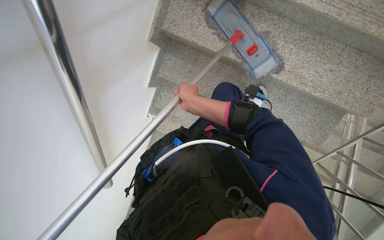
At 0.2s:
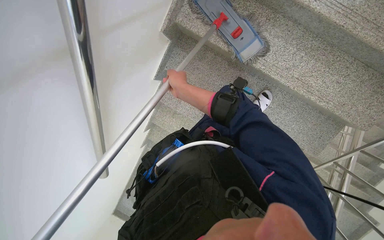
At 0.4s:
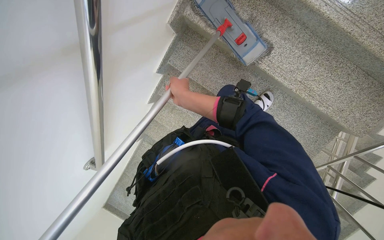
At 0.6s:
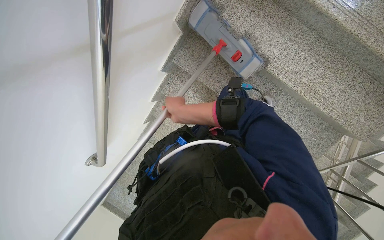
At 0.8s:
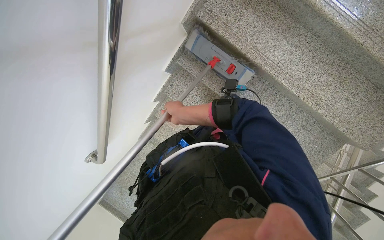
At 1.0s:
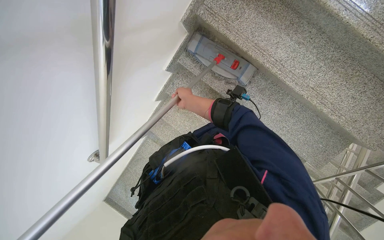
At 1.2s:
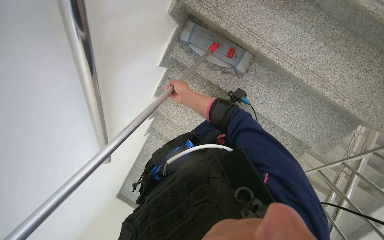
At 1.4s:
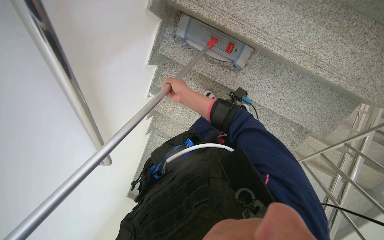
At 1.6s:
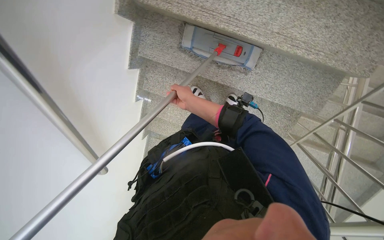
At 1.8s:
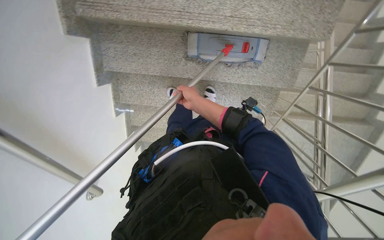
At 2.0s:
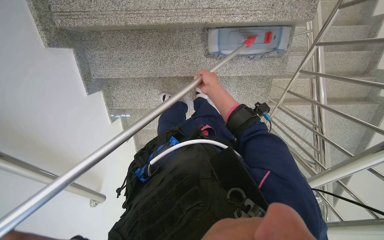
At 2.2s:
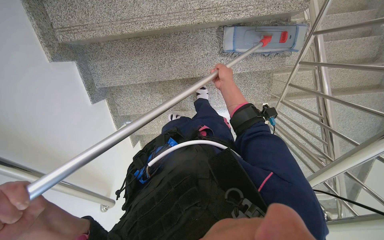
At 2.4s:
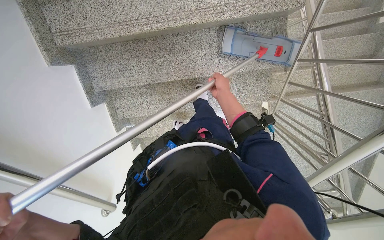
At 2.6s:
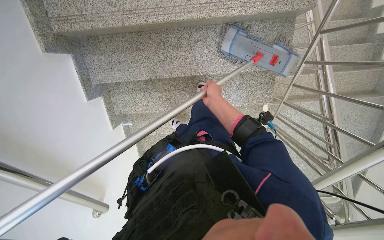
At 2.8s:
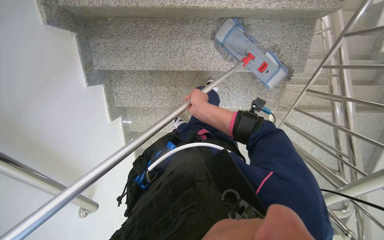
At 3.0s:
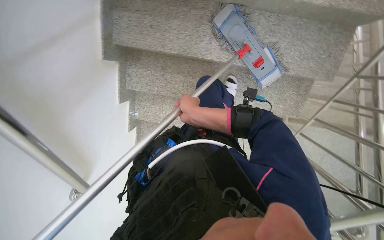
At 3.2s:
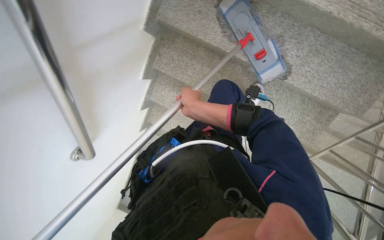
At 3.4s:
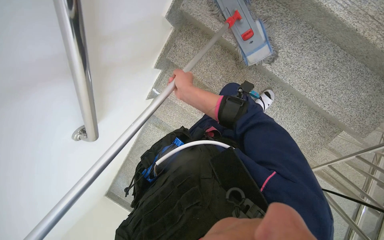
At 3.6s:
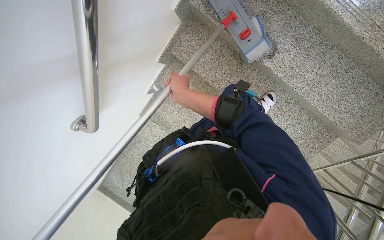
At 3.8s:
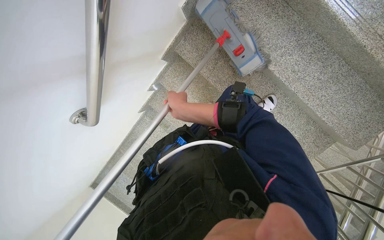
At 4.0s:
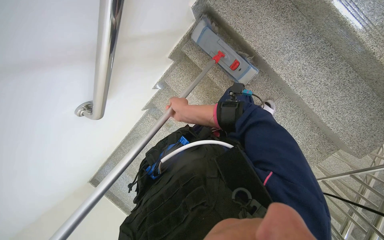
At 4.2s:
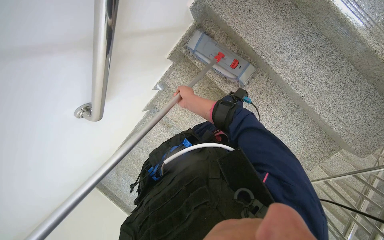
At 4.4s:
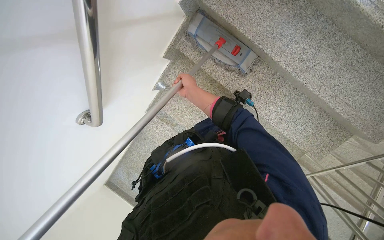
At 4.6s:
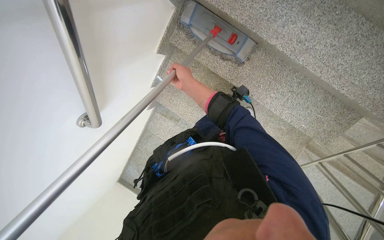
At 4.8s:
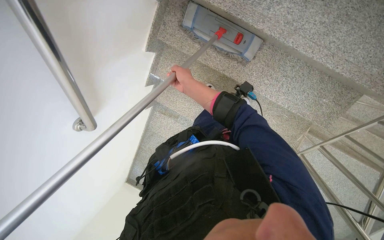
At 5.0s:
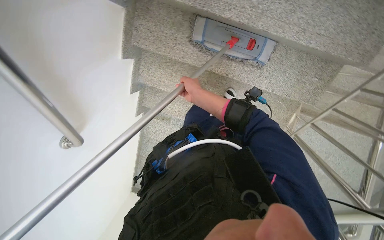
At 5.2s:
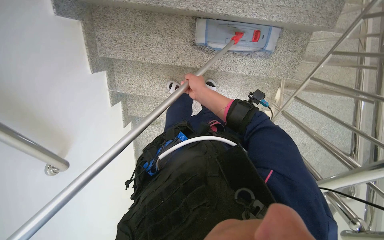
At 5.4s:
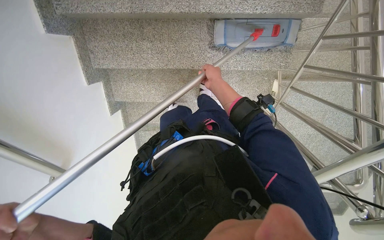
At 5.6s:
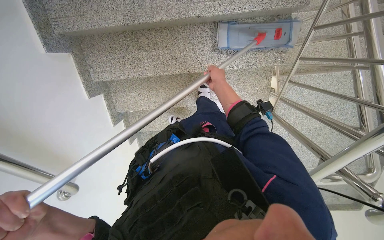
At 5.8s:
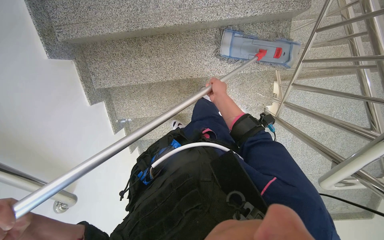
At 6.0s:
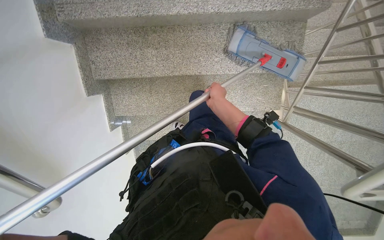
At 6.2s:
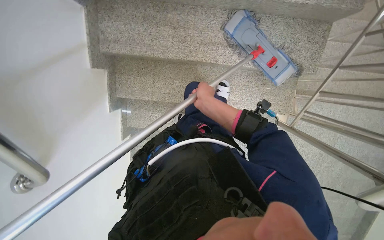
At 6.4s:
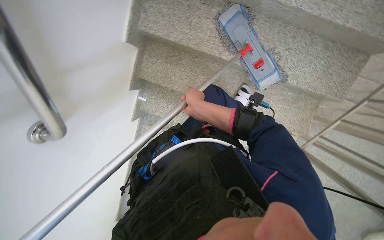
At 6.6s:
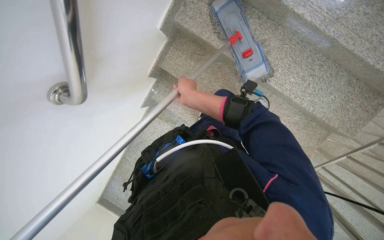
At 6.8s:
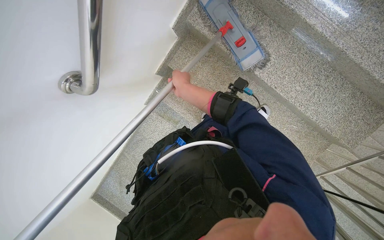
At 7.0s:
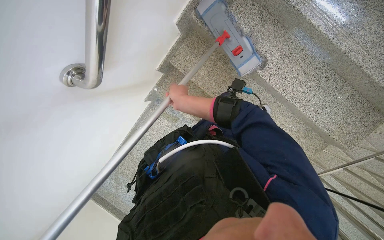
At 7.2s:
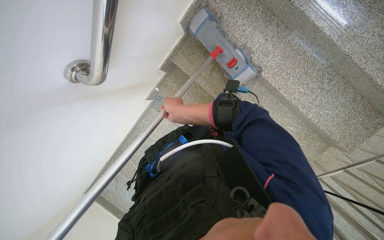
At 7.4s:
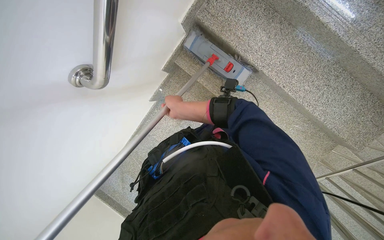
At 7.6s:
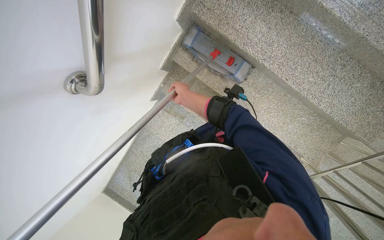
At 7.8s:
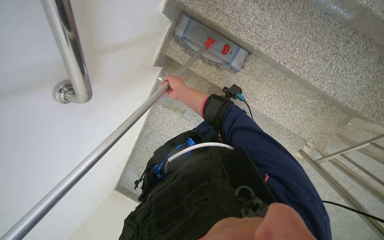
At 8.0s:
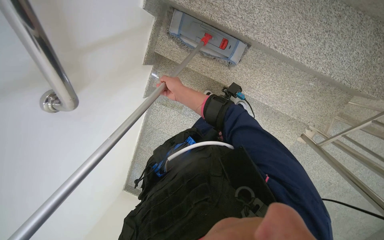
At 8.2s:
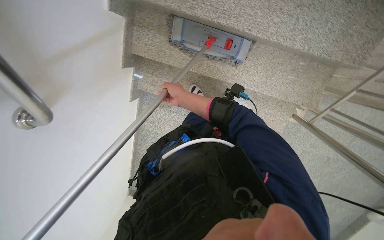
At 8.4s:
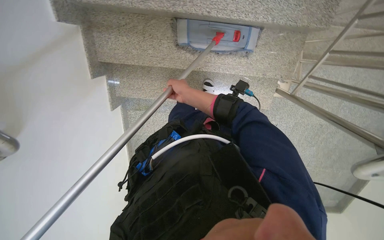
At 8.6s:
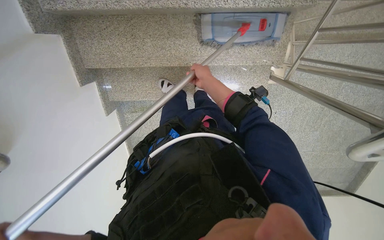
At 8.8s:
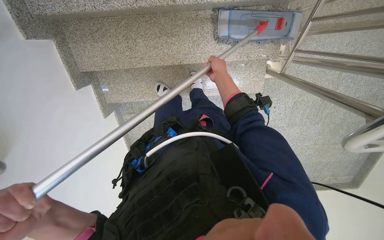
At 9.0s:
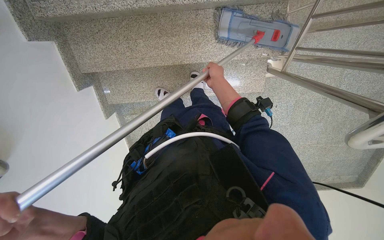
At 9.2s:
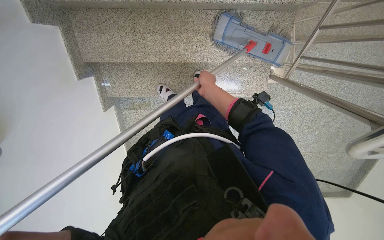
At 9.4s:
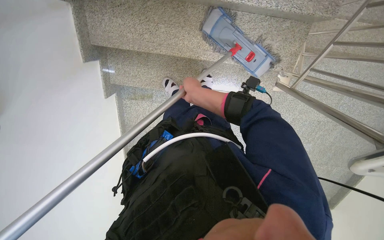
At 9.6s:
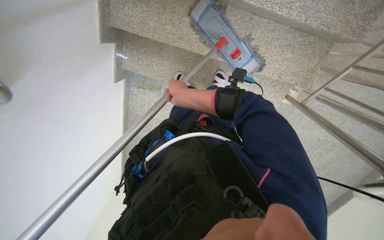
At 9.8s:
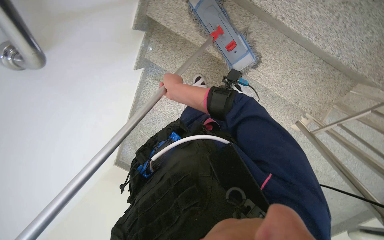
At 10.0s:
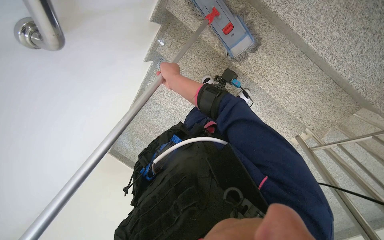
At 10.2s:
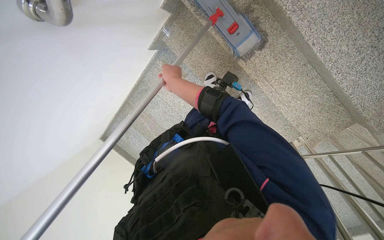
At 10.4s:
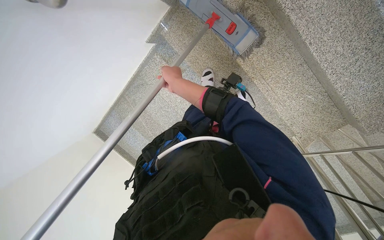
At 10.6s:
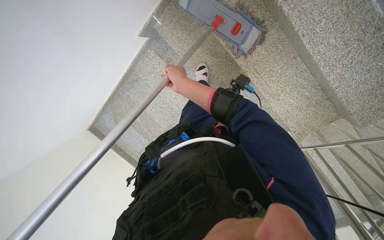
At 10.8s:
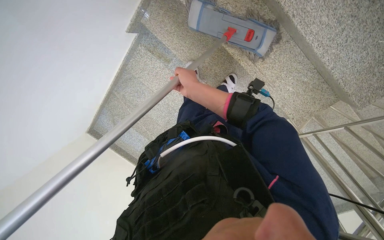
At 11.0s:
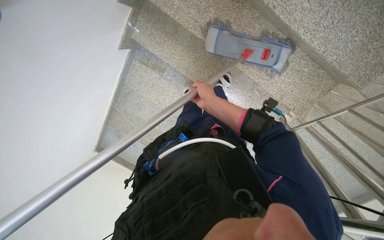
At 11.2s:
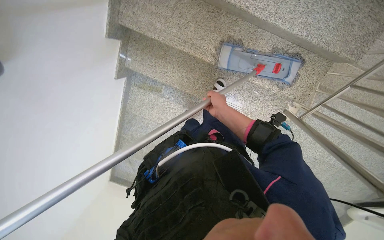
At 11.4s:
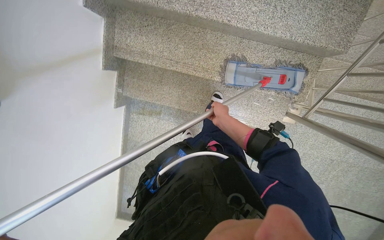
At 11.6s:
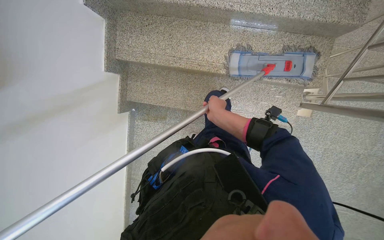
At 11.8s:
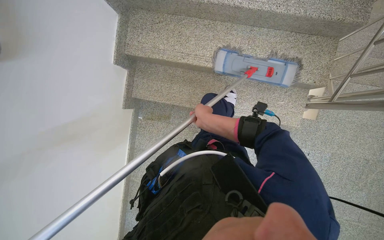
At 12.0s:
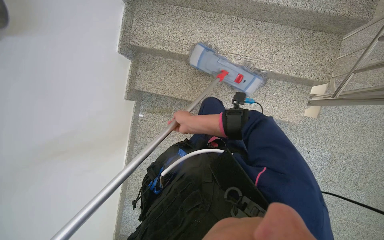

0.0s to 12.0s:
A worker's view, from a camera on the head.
Job: mopping floor.
The whole recording: Mopping staircase floor. The worker cleans and reattaches the mop head to continue mopping the staircase floor.
0.0s to 1.6s: The right hand travels farther from the camera by some 15 cm.
3.0s to 4.4s: The scene rotates clockwise by roughly 30 degrees.
4.4s to 6.0s: The scene rotates counterclockwise by approximately 40 degrees.
6.0s to 7.6s: Everything in view rotates about 40 degrees clockwise.
7.6s to 9.0s: The scene rotates counterclockwise by roughly 40 degrees.
9.0s to 10.4s: The camera is carried approximately 40 cm. The scene turns about 50 degrees clockwise in the picture.
10.4s to 12.0s: The wearer looks some 20 degrees further upward. Everything in view rotates about 35 degrees counterclockwise.

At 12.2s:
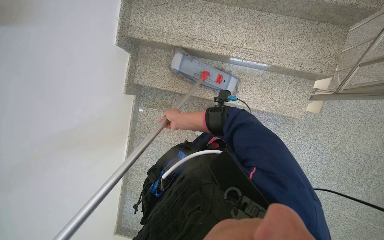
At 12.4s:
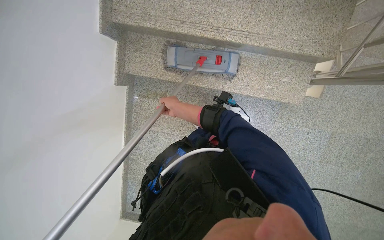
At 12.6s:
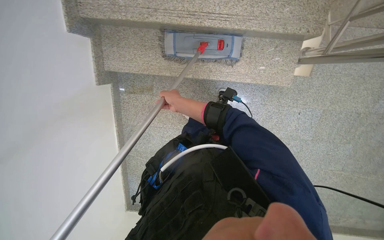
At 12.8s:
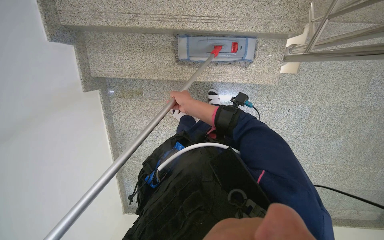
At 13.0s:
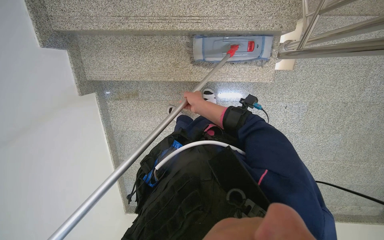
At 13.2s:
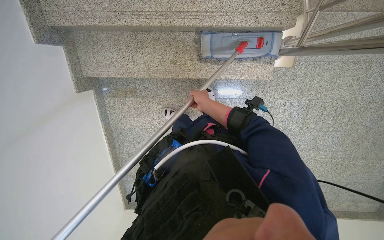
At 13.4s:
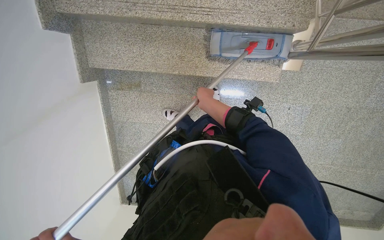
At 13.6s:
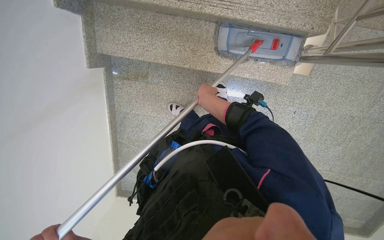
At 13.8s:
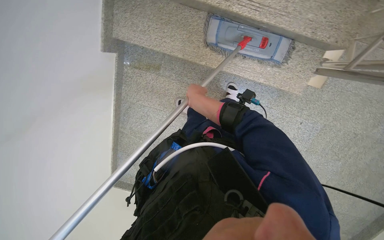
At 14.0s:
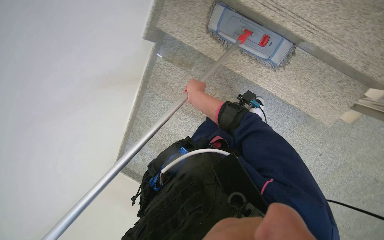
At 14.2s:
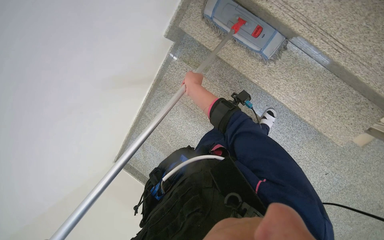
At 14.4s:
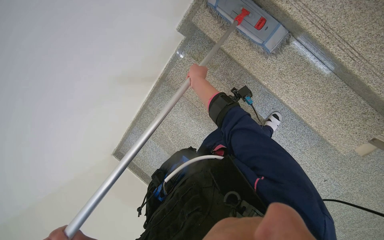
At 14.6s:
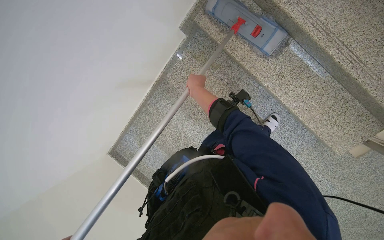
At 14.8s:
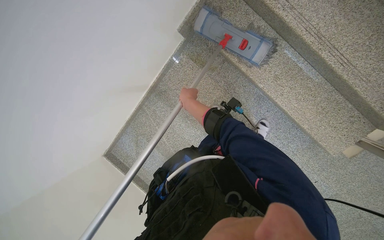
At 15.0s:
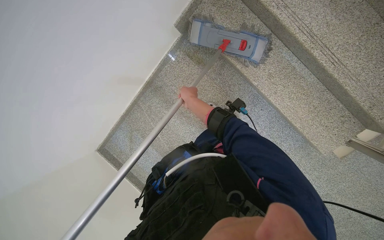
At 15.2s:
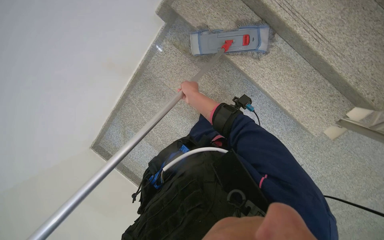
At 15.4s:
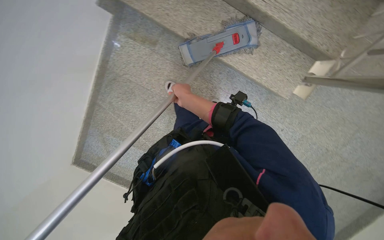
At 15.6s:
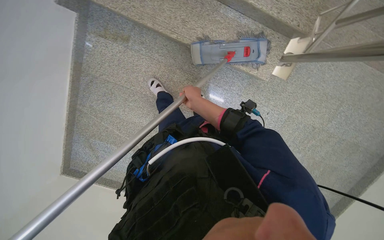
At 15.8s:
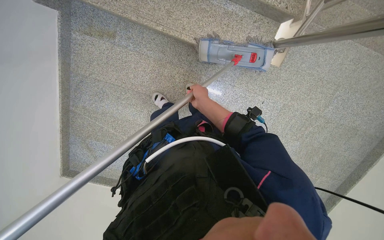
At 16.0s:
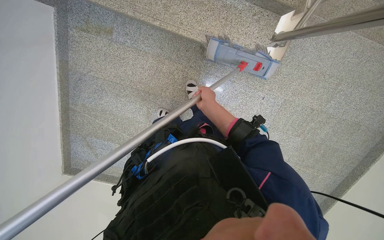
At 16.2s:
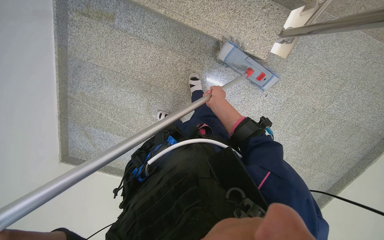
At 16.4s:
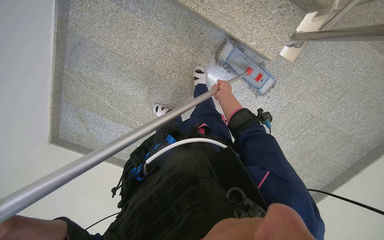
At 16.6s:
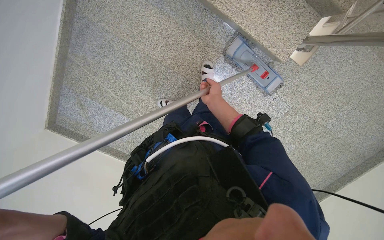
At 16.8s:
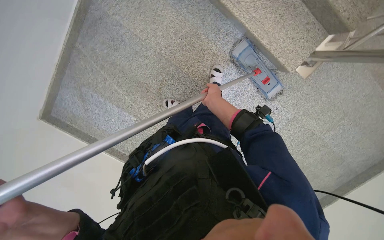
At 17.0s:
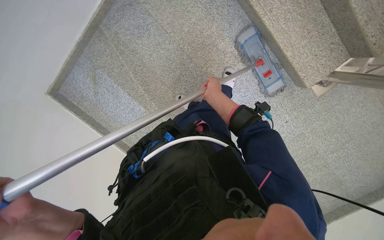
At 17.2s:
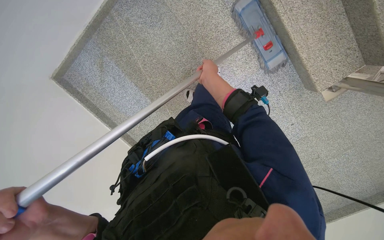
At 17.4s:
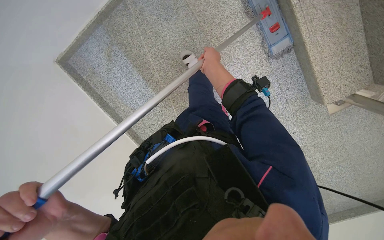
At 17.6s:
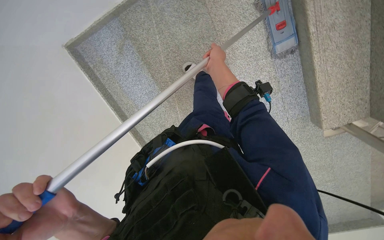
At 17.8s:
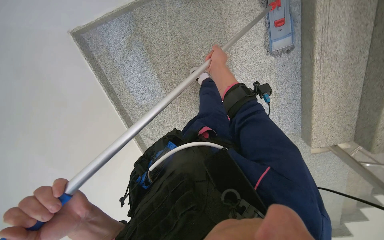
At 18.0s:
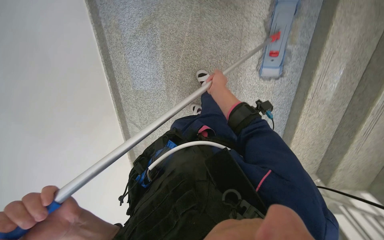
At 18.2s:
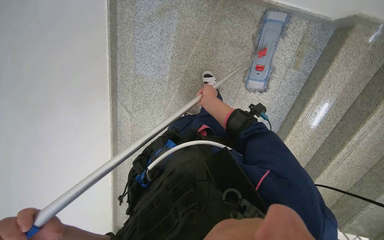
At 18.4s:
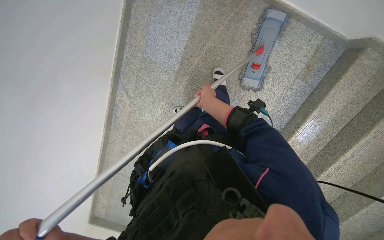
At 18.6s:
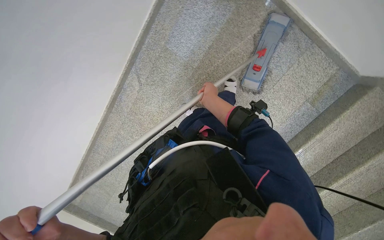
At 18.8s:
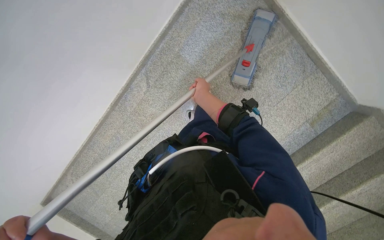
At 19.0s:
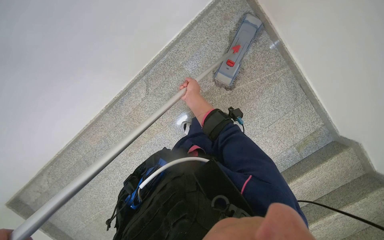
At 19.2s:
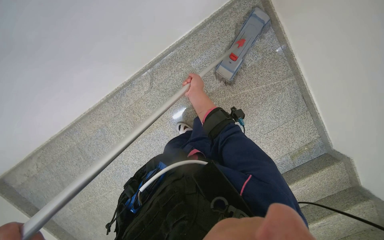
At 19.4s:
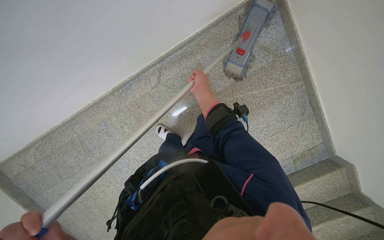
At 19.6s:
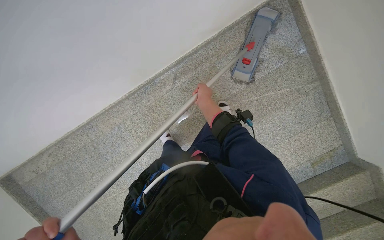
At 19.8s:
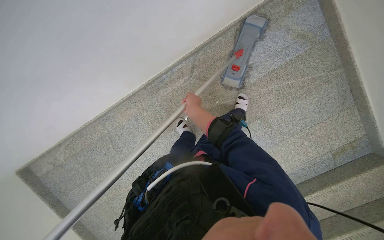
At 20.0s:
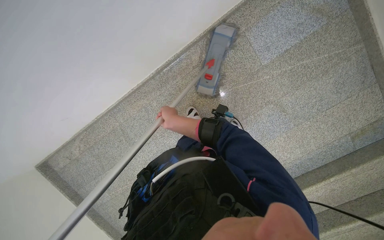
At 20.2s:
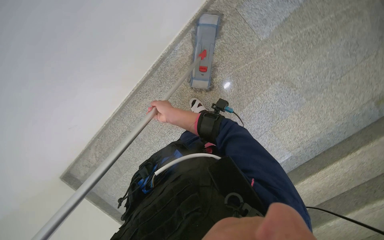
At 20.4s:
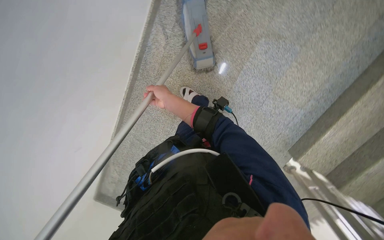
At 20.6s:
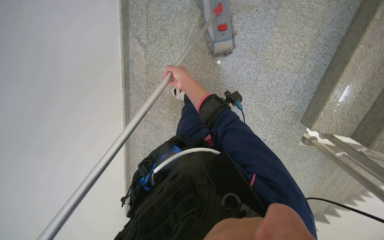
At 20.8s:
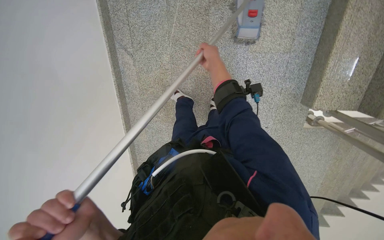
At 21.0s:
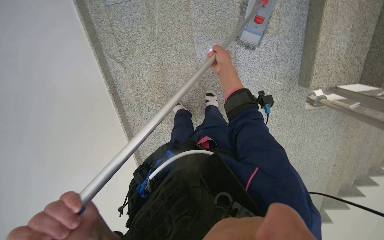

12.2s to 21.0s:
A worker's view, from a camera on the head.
Job: mopping floor.
The whole recording: Mopping staircase floor. The worker cleans and reattaches the mop head to continue mopping the staircase floor.
12.2s to 13.6s: The camera pitches downward, by some 15 degrees. The right hand goes roughly 25 cm to the right.
13.6s to 15.2s: Everything in view rotates some 30 degrees clockwise.
15.2s to 16.6s: The wearer looks about 10 degrees further downward.
16.6s to 18.0s: The head travels some 70 cm. The view pans to the right by about 20 degrees. The scene turns roughly 55 degrees clockwise in the picture.
18.0s to 19.6s: The camera travels about 80 cm. The view swings roughly 25 degrees to the right. The scene turns about 55 degrees clockwise in the picture.
19.6s to 21.0s: The camera travels about 60 cm. The view swings about 25 degrees to the left. The scene rotates counterclockwise by about 60 degrees.
